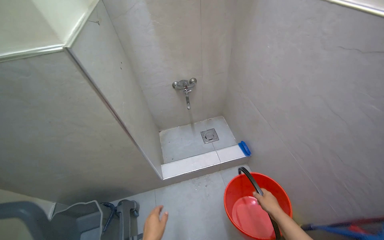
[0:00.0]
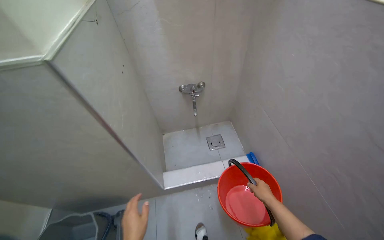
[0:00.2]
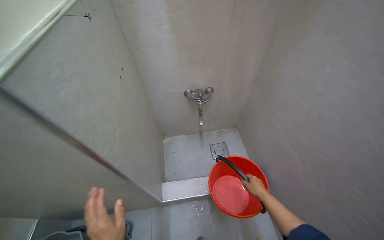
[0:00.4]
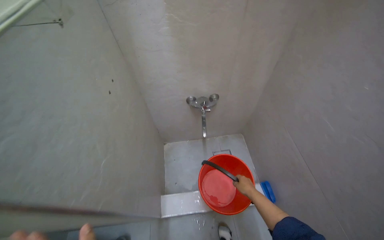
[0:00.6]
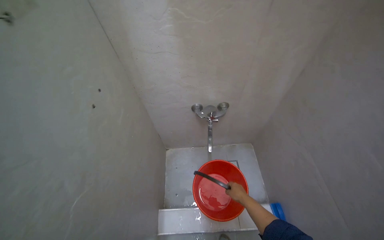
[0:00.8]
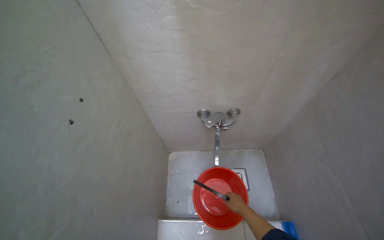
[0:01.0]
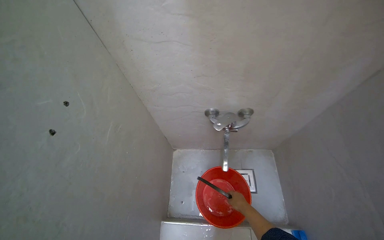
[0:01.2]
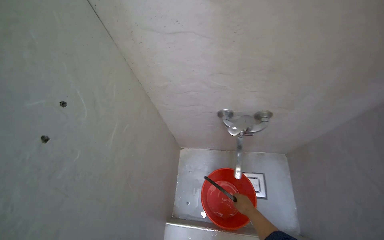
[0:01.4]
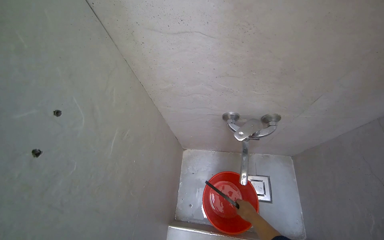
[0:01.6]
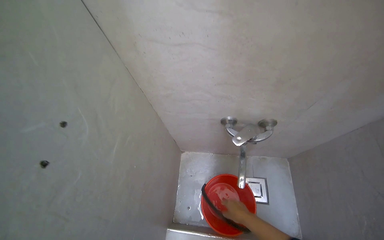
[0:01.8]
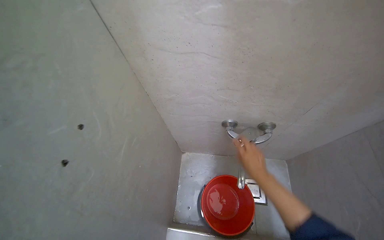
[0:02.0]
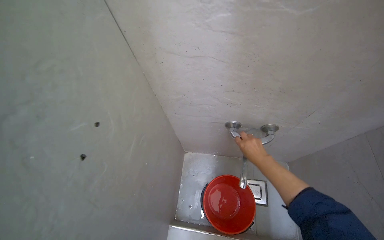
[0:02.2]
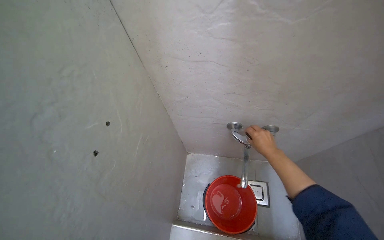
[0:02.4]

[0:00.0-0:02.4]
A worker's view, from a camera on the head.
Job: preparing cleaning supplies.
The whole recording: Filling cleaning buckets with water. The worker fills cleaning buckets with water from a faucet.
0.0 to 1.2 s: The wearer moves some 70 cm. The view tips downward by approximately 10 degrees.
1.2 to 2.4 s: The right hand travels up the picture by some 35 cm.

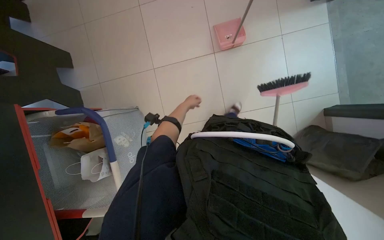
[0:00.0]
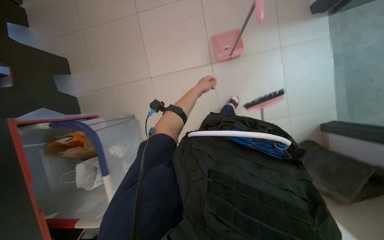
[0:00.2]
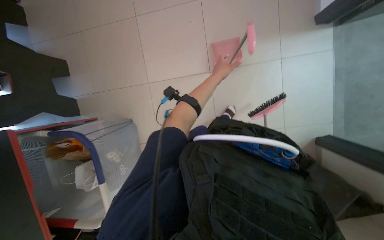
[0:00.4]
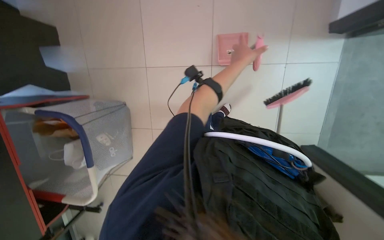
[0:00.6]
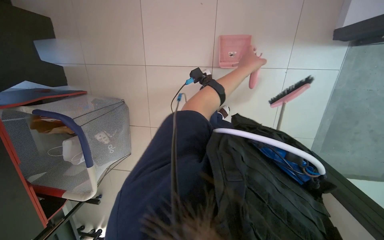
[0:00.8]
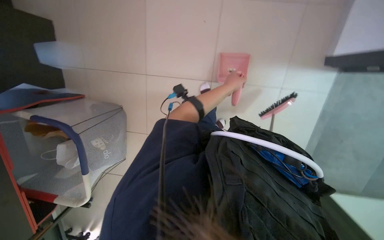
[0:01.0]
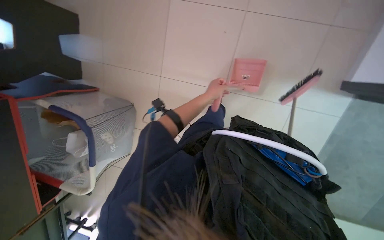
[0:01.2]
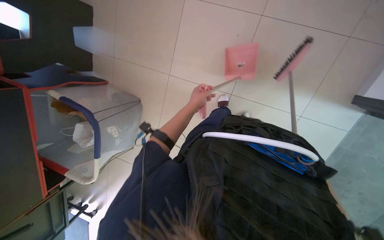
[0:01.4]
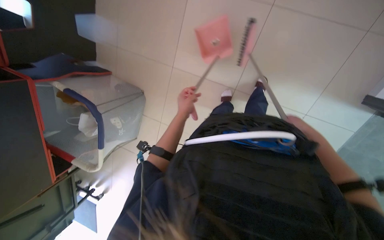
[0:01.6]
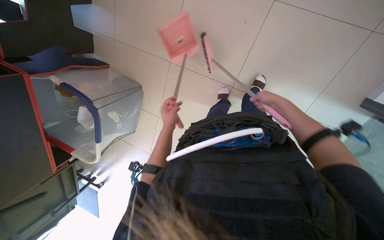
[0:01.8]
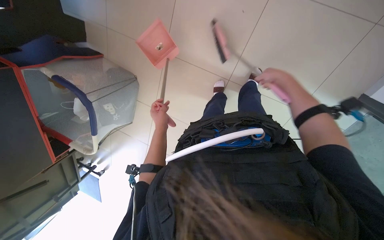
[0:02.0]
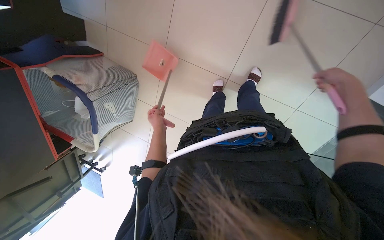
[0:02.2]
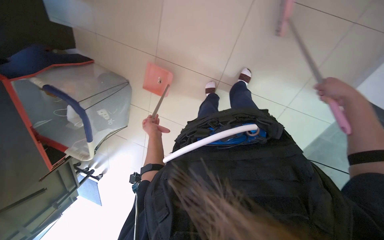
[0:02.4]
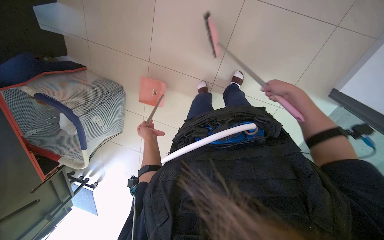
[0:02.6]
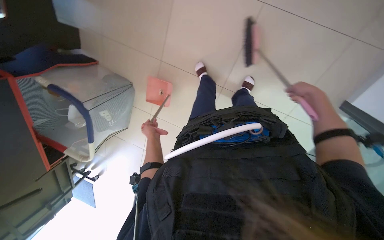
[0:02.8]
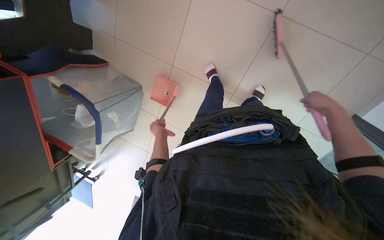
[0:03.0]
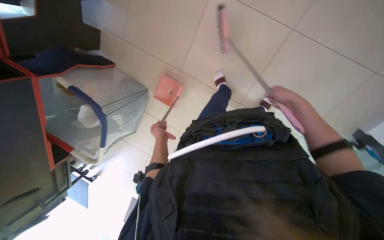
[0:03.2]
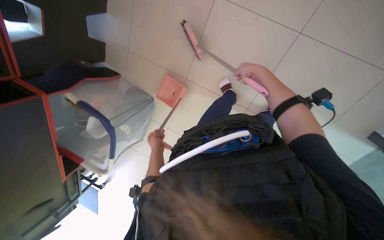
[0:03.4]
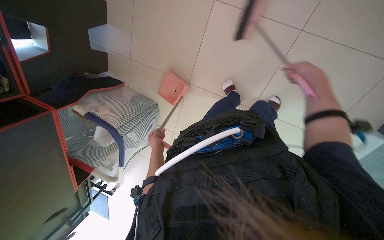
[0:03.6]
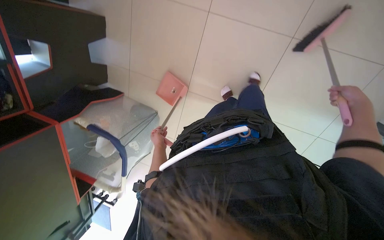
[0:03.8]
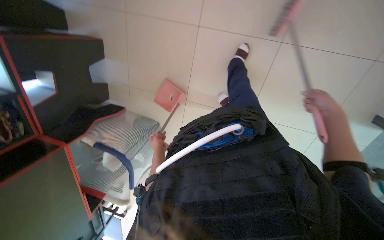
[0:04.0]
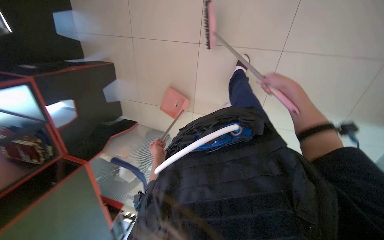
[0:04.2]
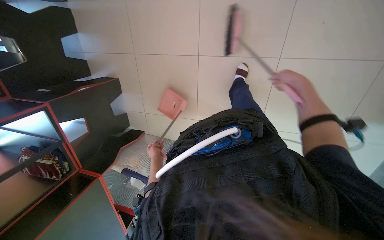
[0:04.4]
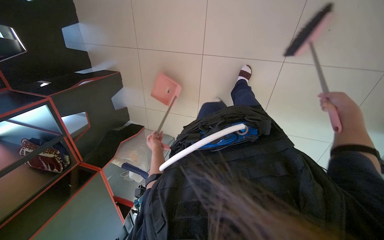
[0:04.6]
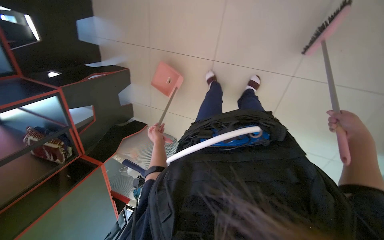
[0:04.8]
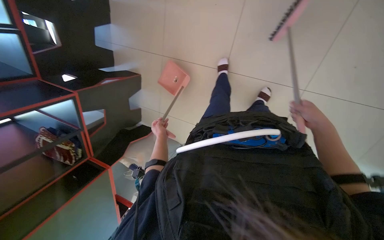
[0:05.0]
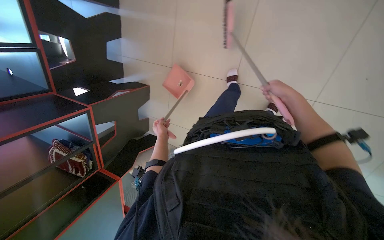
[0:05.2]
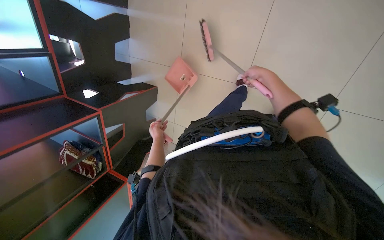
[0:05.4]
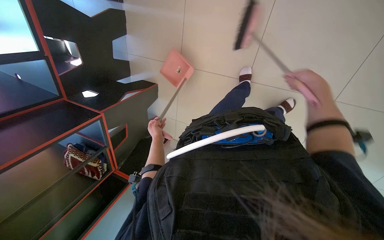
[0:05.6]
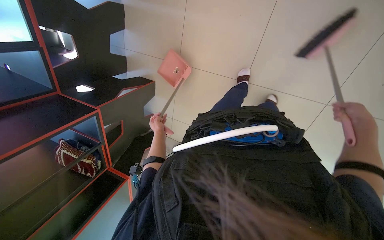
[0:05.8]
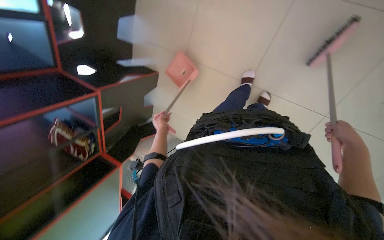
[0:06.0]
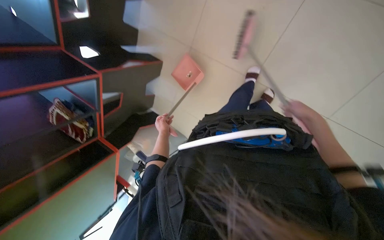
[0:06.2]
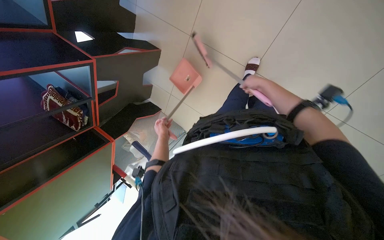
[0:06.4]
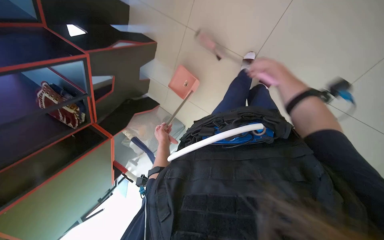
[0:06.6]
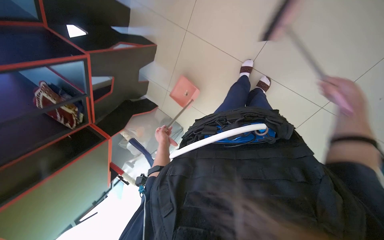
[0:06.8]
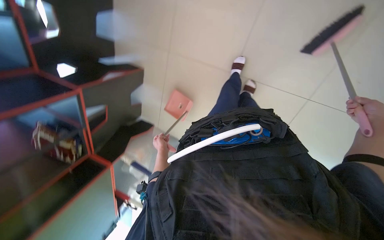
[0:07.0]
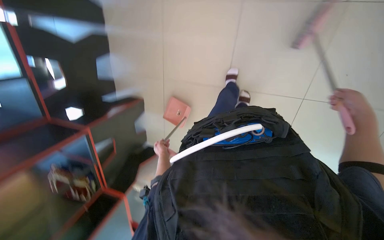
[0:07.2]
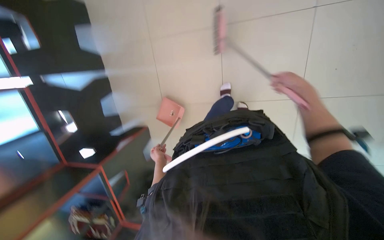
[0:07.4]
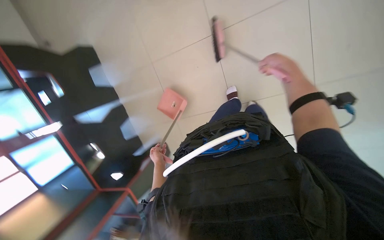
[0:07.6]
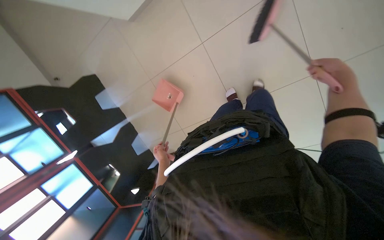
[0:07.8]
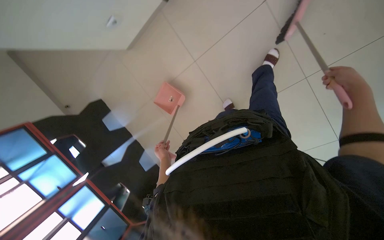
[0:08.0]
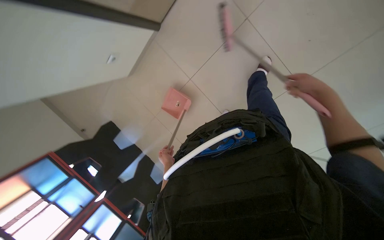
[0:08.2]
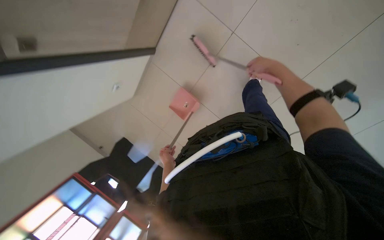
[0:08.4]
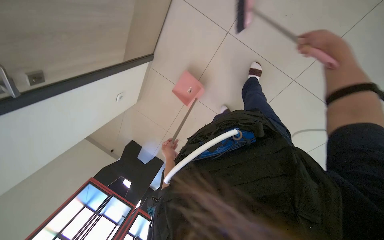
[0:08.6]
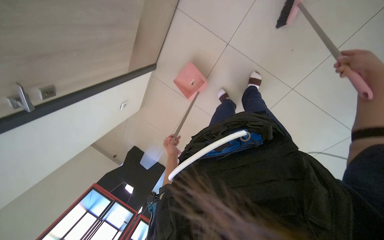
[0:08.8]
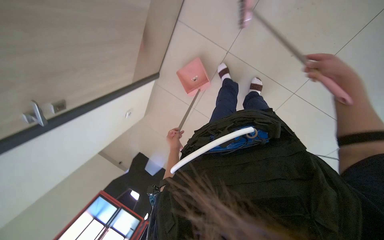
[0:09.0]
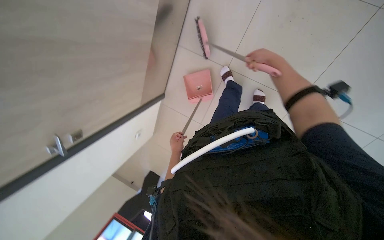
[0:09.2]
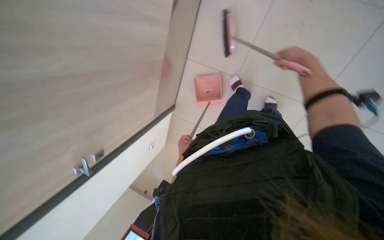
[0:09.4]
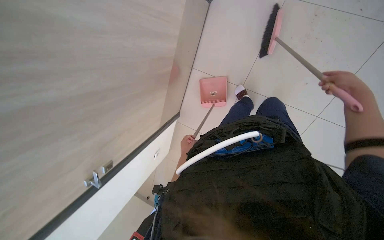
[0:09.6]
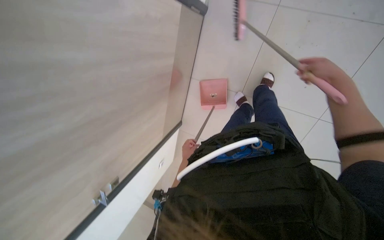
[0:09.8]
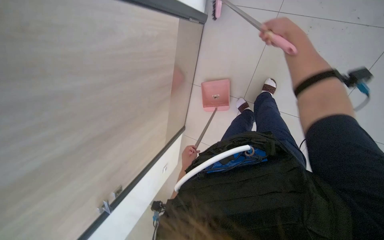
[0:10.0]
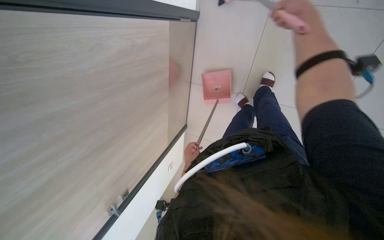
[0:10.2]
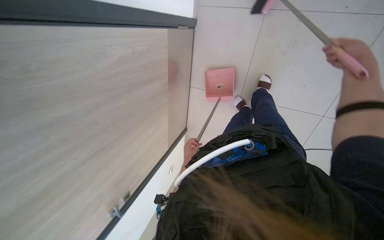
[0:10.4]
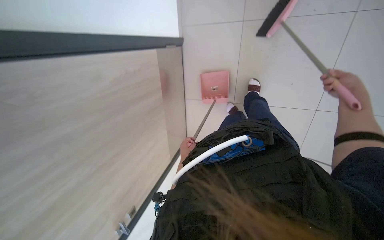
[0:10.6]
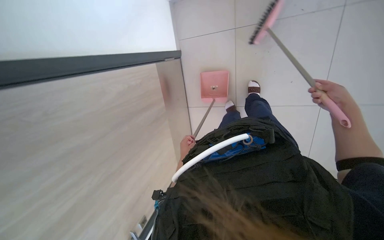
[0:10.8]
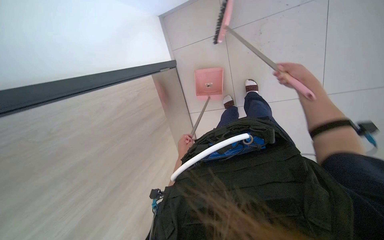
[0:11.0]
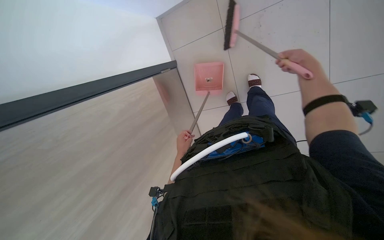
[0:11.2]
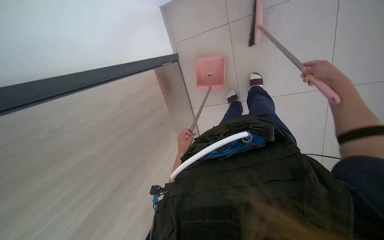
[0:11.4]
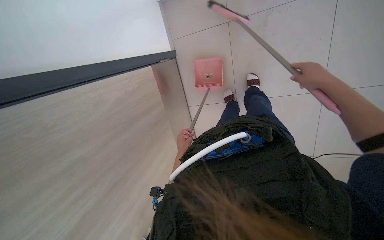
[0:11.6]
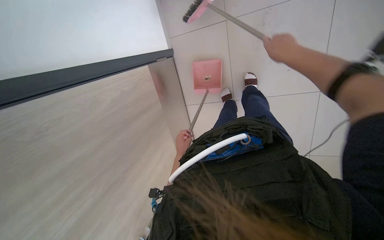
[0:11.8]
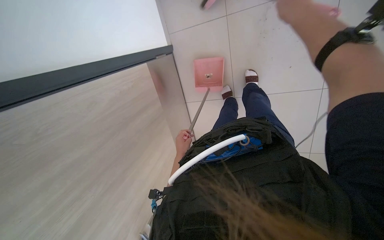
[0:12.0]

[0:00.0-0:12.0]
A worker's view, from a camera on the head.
Job: sweeping floor.
The whole recording: Sweeping floor. The worker sweeps the floor with a broom and dustpan.
0.0 to 1.6 s: The wearer moves about 60 cm. The view tips downward by about 15 degrees. Everything in view rotates about 30 degrees clockwise.
1.6 to 3.0 s: The left hand heads farther from the camera and to the left, covering roughly 15 cm. The right hand shifts some 10 cm nearer to the camera, and travels up the picture and back again, some 20 cm each way.
3.0 to 4.4 s: The right hand swings left and right, some 25 cm each way, with 2 reversals.
4.4 to 6.0 s: The right hand is displaced nearer to the camera by about 15 cm. Meanwhile the left hand heads up the picture, covering some 30 cm.
6.0 to 7.6 s: The camera pitches upward, by about 15 degrees. The scene rotates counterclockwise by approximately 35 degrees.
7.6 to 9.0 s: The camera is carried approximately 60 cm. The view swings about 20 degrees to the left. Everything in view rotates about 35 degrees counterclockwise.
9.0 to 10.4 s: The camera pitches upward, by approximately 10 degrees. The right hand swings up and down the picture, about 25 cm each way, with 3 reversals.

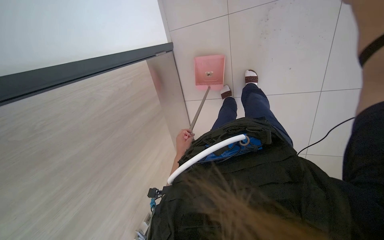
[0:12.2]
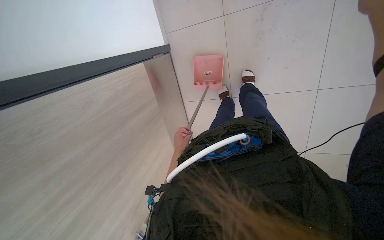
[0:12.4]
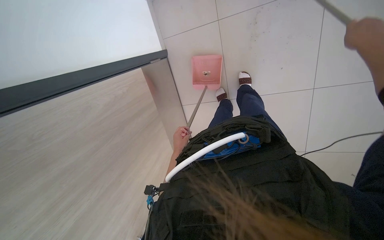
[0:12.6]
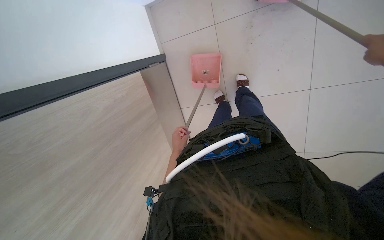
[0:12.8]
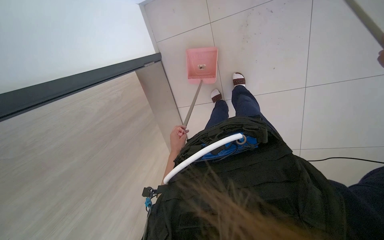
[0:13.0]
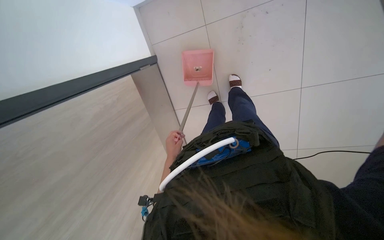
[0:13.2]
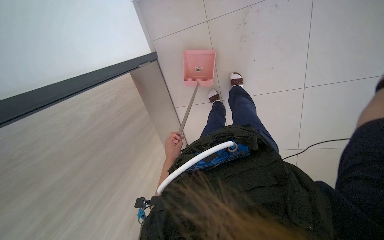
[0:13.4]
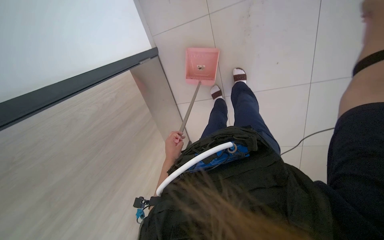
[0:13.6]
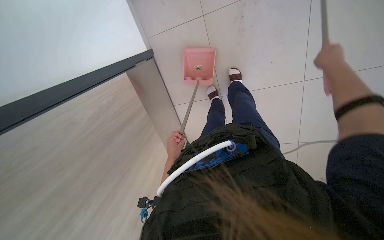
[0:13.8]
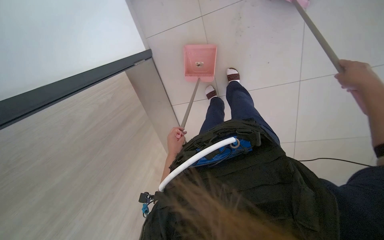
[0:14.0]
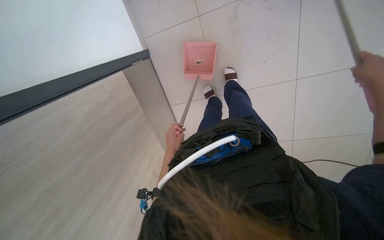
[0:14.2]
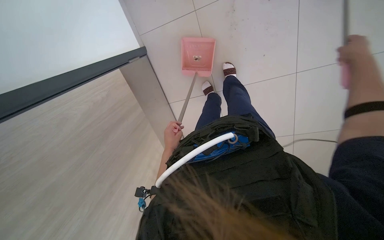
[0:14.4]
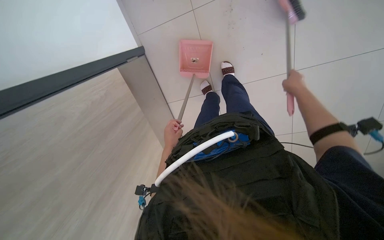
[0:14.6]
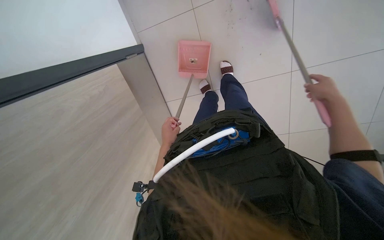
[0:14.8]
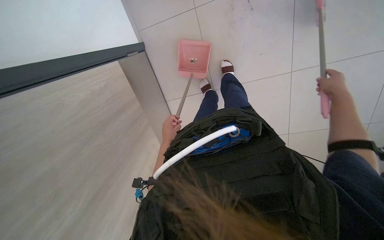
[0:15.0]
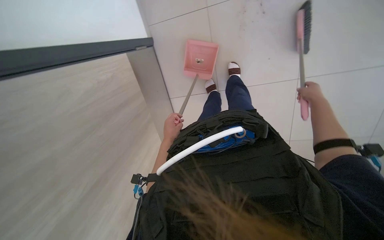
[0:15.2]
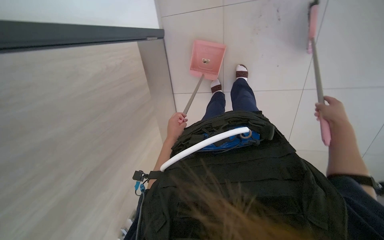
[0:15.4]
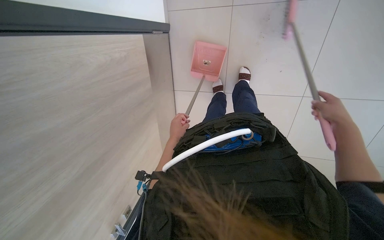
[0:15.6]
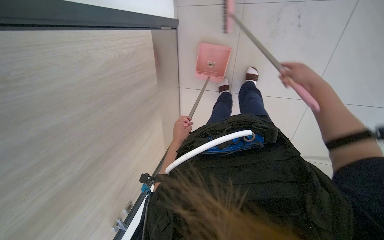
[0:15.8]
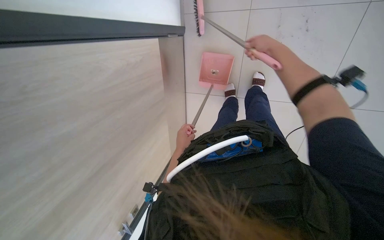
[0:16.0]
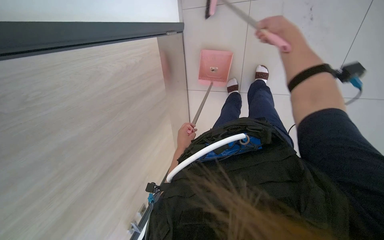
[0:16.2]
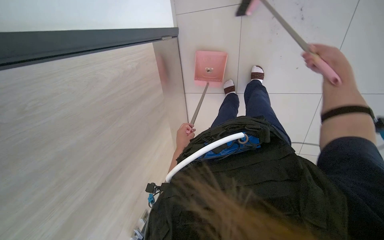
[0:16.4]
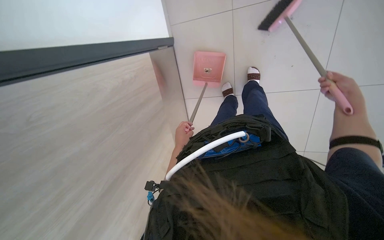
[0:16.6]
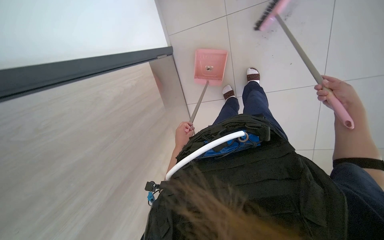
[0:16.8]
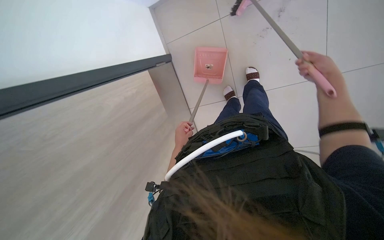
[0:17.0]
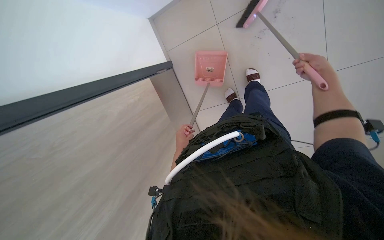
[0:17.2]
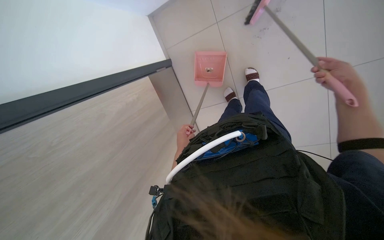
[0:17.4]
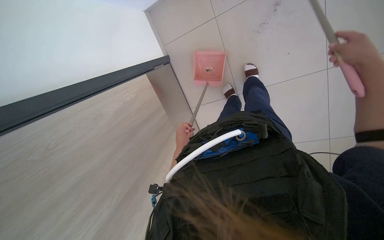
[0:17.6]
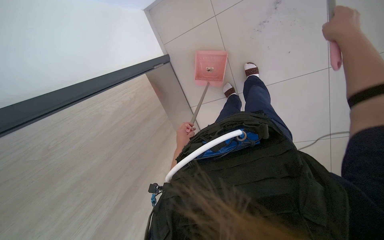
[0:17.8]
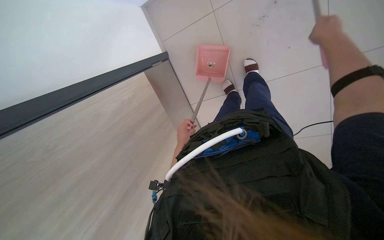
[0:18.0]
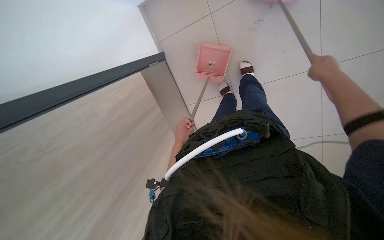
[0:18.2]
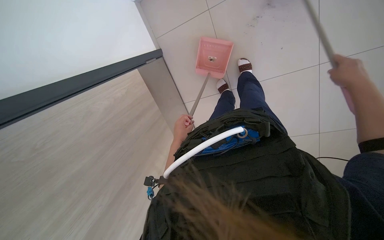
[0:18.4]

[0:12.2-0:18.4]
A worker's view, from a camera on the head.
Job: sweeping floor.
The whole recording: Sweeping floor. The worker sweeps the floor with a broom and dustpan.
15.4 to 16.8 s: The right hand goes up the picture and returns, approximately 30 cm each way.
16.8 to 18.4 s: The right hand moves up and down the picture over roughly 15 cm, changing direction 3 times.
